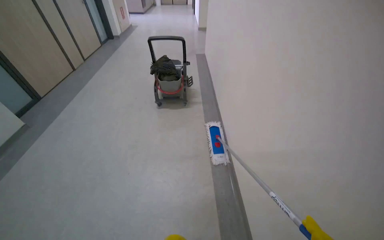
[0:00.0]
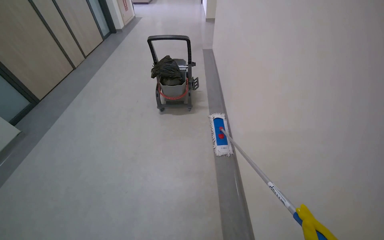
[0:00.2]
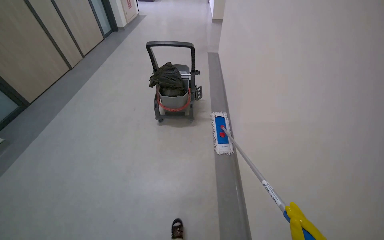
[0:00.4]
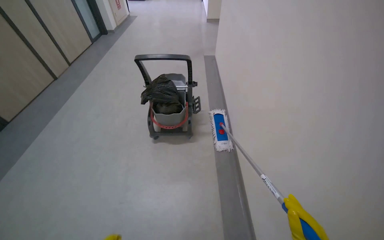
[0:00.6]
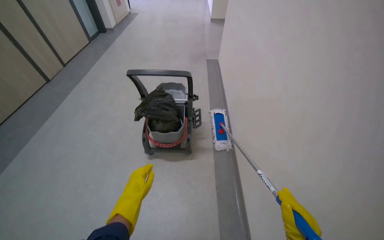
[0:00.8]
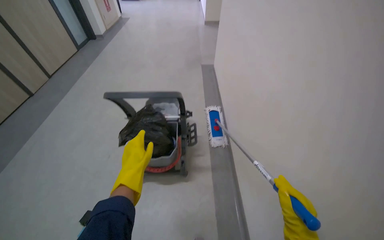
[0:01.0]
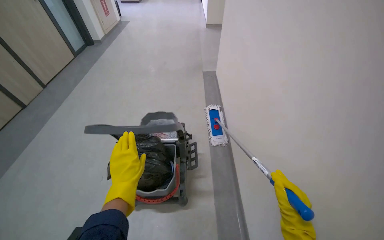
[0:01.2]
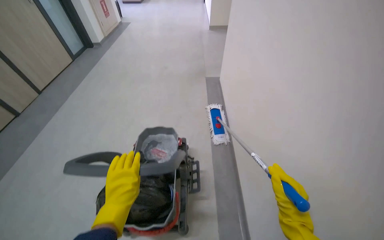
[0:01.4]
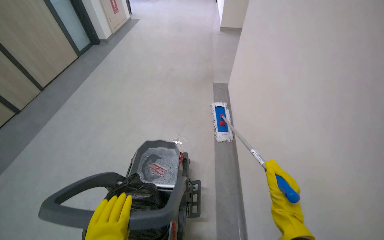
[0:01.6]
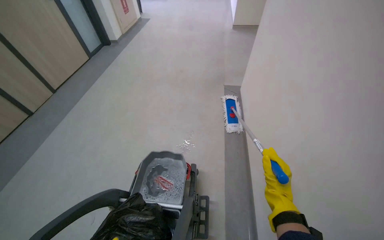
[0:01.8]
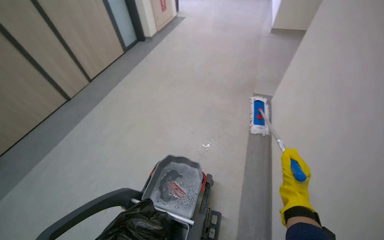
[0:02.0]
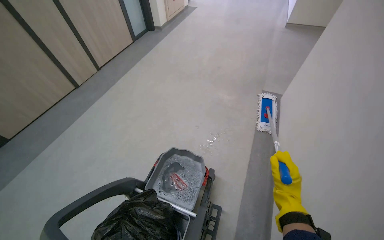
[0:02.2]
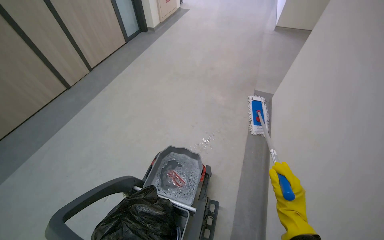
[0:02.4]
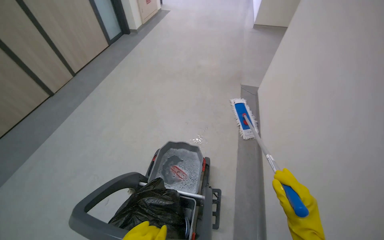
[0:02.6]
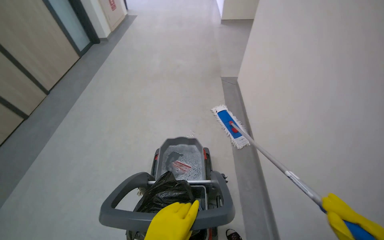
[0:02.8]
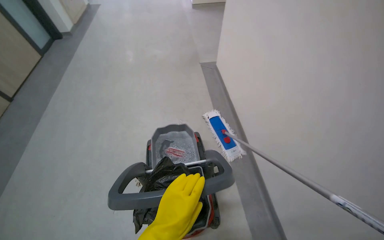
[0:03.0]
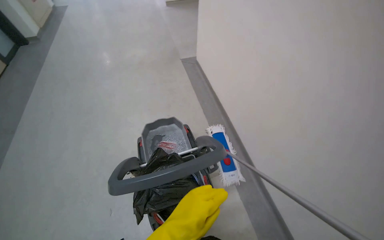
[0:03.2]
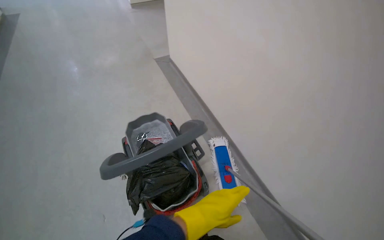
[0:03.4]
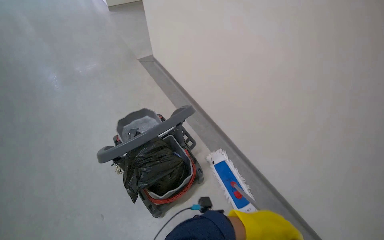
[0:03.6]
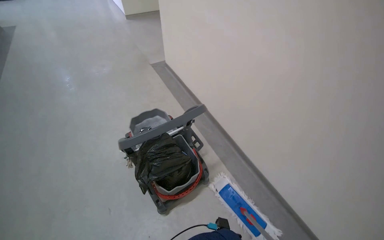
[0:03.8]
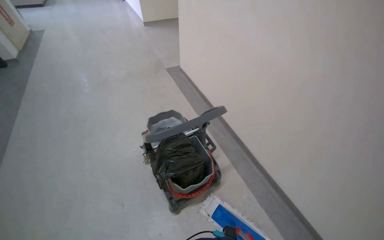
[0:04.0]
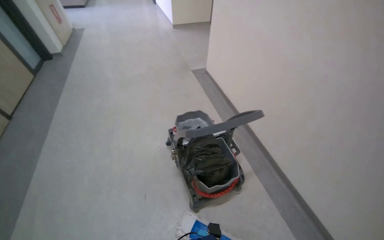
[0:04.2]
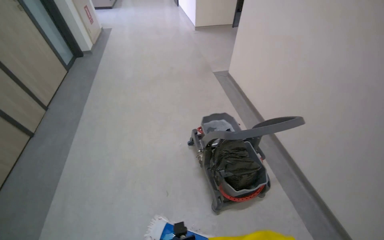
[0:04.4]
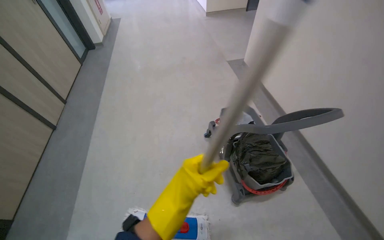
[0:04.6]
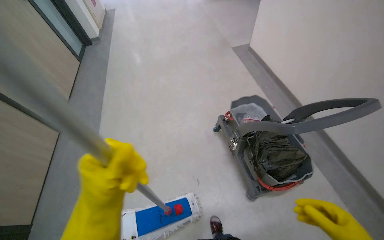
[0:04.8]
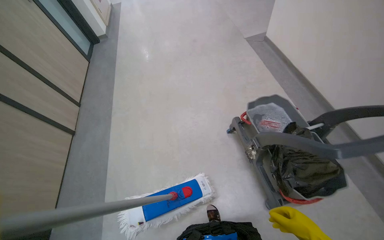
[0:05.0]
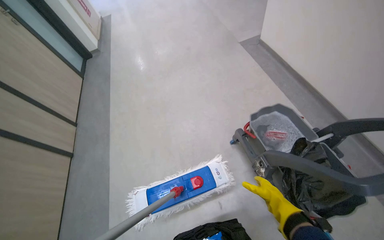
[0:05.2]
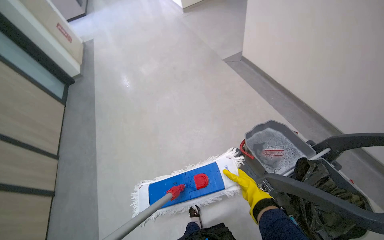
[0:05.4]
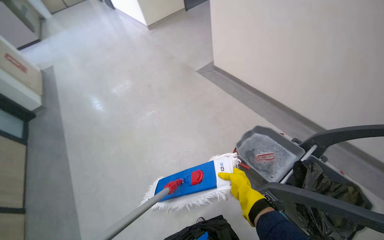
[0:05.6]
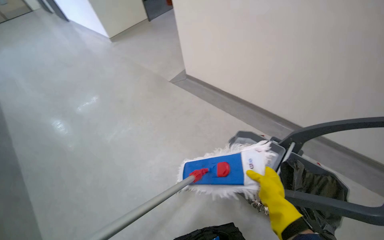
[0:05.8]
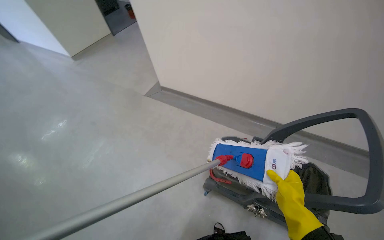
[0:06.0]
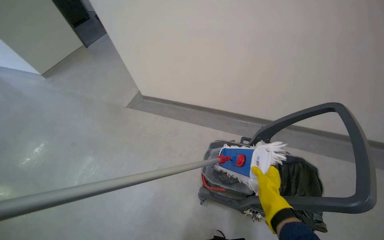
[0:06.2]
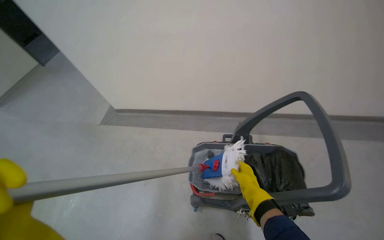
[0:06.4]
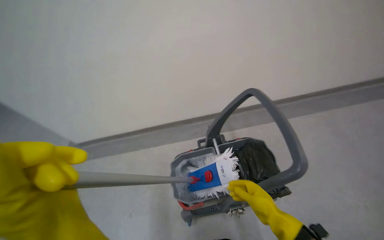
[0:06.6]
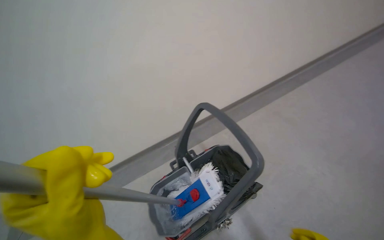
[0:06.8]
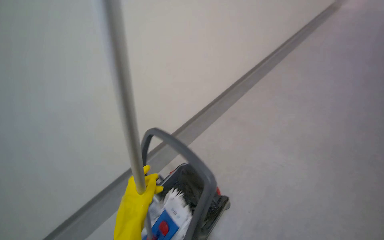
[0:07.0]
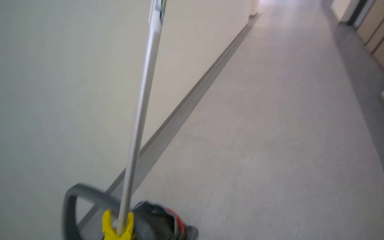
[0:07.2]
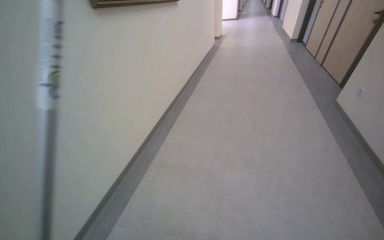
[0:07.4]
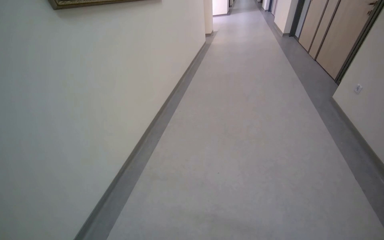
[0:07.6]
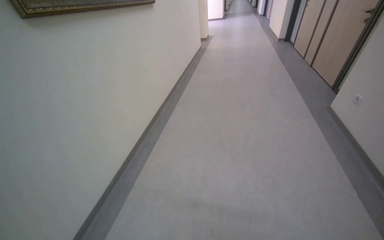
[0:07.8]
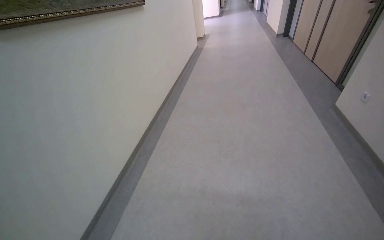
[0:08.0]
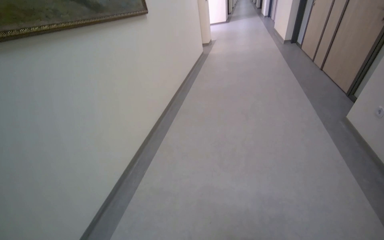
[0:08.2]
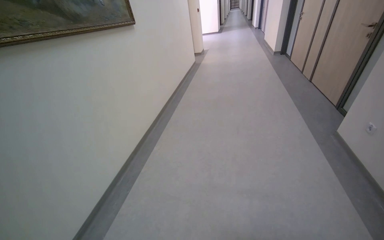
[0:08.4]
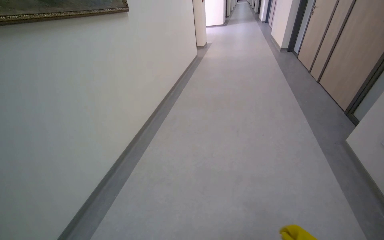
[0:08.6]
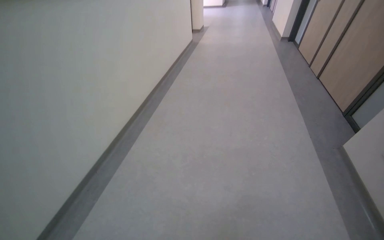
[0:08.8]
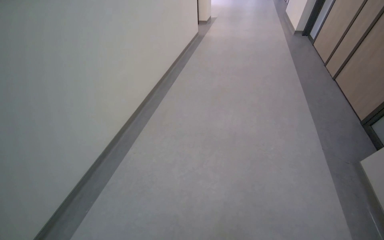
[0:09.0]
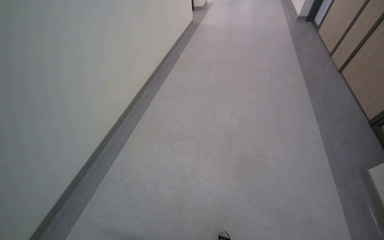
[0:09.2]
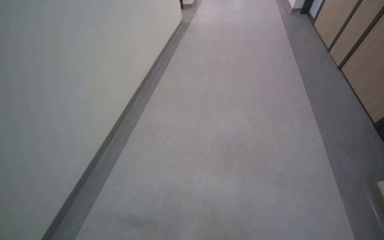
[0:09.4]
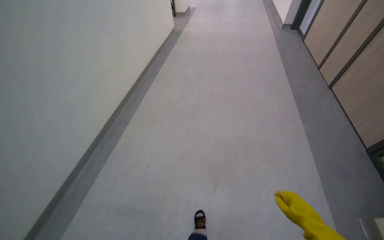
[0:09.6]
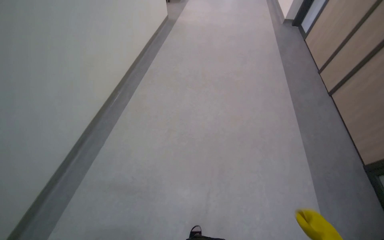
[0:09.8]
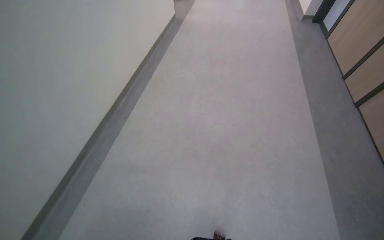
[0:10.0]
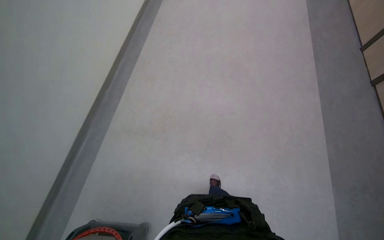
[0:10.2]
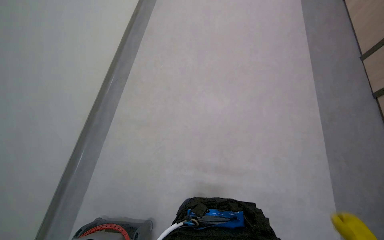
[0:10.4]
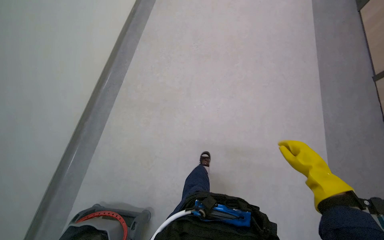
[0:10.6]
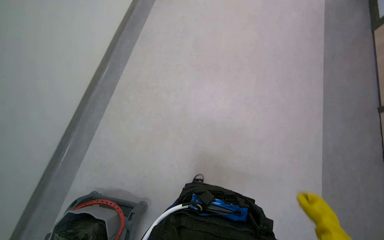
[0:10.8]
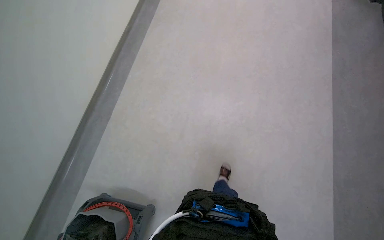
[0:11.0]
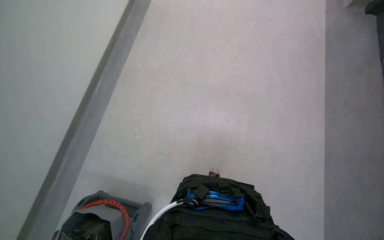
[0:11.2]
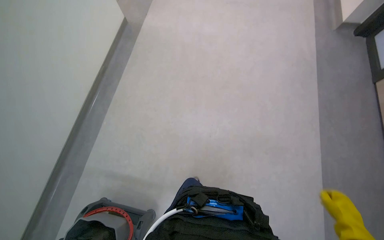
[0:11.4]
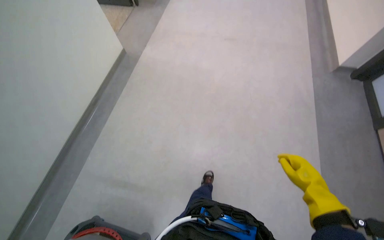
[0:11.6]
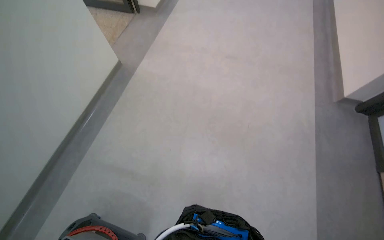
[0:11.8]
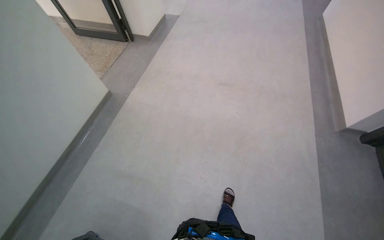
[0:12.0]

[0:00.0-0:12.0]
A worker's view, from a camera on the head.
Job: preparing cleaning supplies.
The whole recording: Preparing mopping equipment. The worker rinses the mop head in the bucket and reattaches it to the handle.
0:00.0 to 0:01.6: The camera is carried about 2 m.
0:03.0 to 0:04.4: The head travels approximately 60 cm.
0:04.4 to 0:06.0: The camera travels roughly 70 cm. The wearer looks roughly 45 degrees further to the right.
0:06.0 to 0:07.6: The camera is carried approximately 70 cm. The head rotates about 105 degrees to the right. The wearer looks some 25 degrees further upward.
0:07.6 to 0:09.0: The wearer moves about 1 m.
0:09.0 to 0:10.4: The wearer moves about 1.5 m. The wearer looks approximately 20 degrees further downward.
0:10.4 to 0:12.0: The wearer moves approximately 2 m.

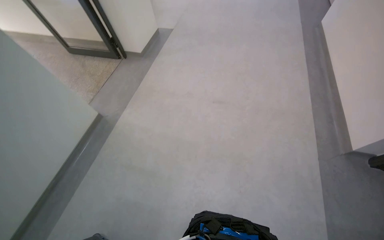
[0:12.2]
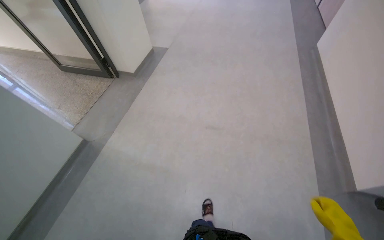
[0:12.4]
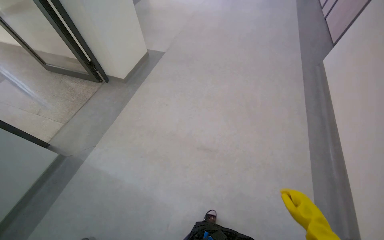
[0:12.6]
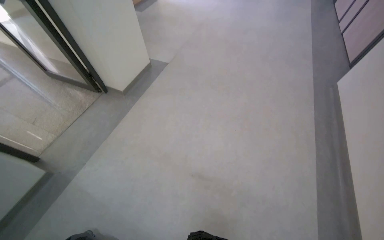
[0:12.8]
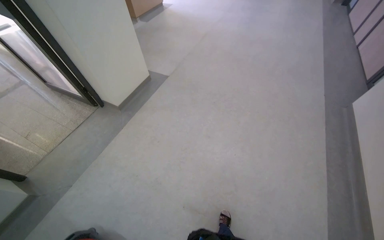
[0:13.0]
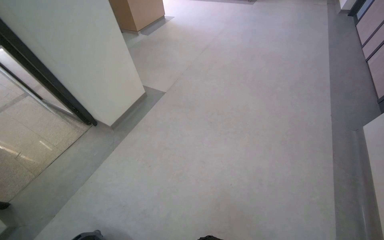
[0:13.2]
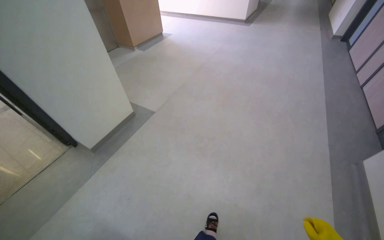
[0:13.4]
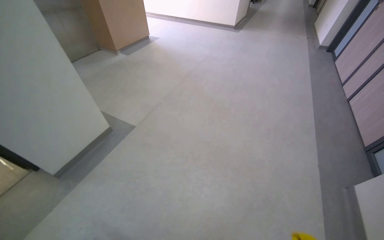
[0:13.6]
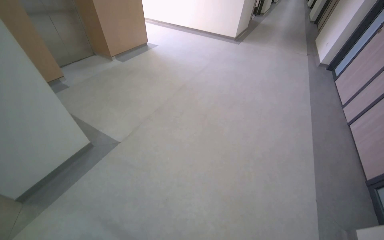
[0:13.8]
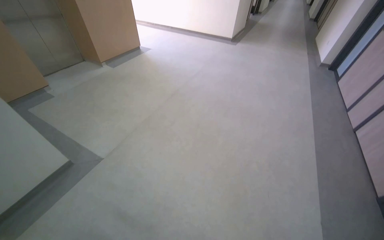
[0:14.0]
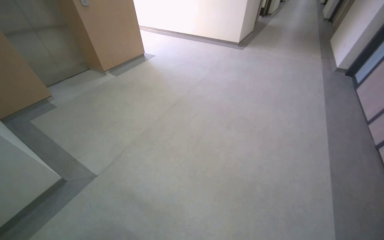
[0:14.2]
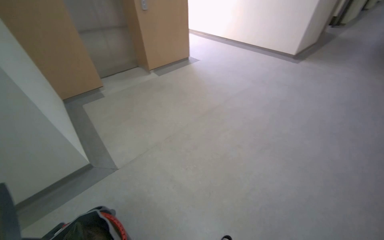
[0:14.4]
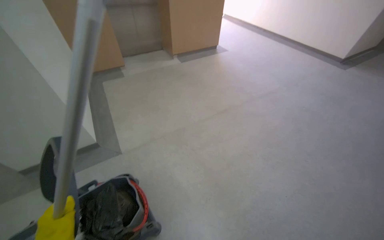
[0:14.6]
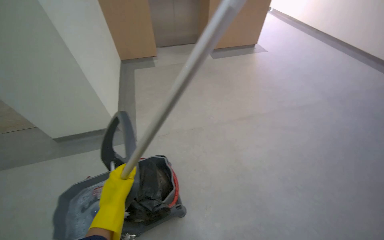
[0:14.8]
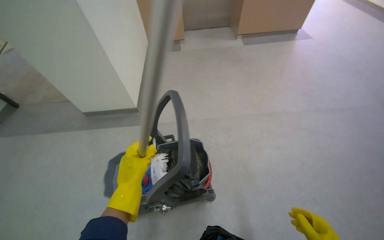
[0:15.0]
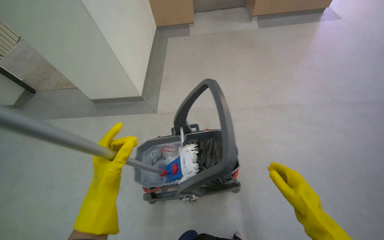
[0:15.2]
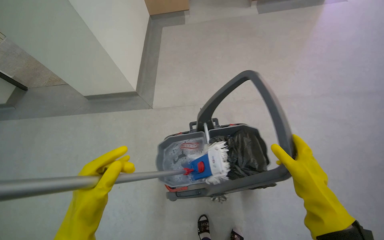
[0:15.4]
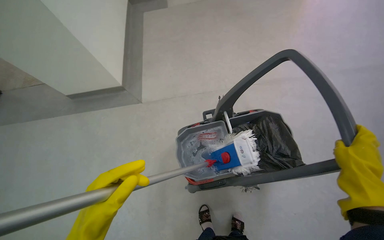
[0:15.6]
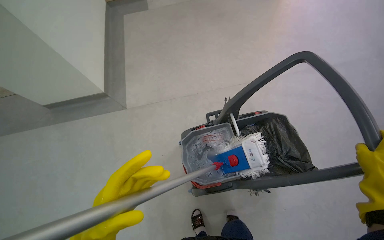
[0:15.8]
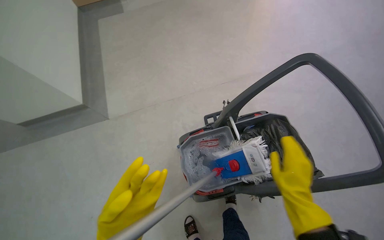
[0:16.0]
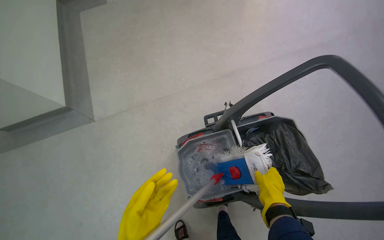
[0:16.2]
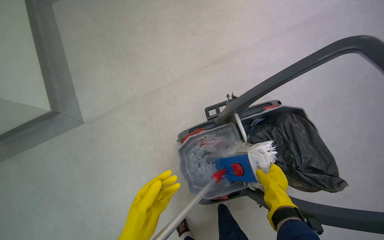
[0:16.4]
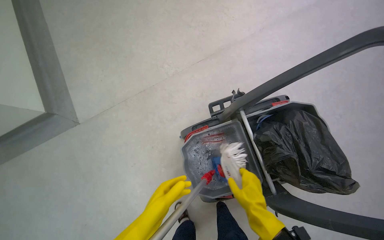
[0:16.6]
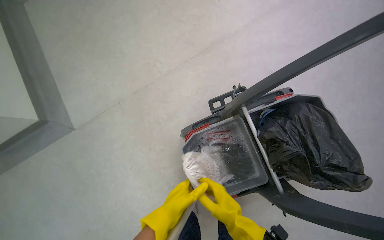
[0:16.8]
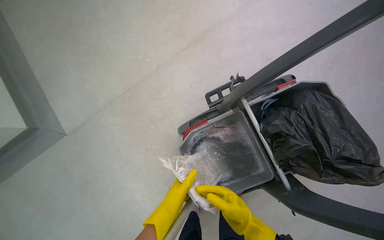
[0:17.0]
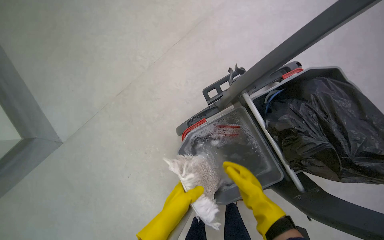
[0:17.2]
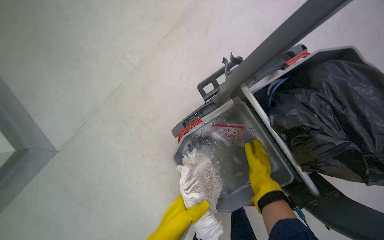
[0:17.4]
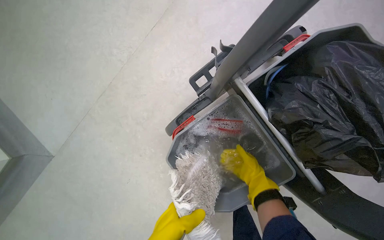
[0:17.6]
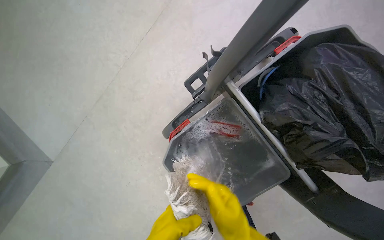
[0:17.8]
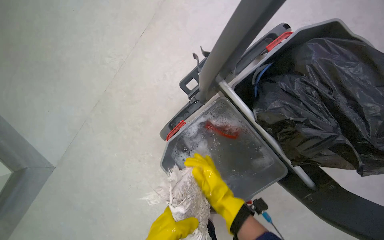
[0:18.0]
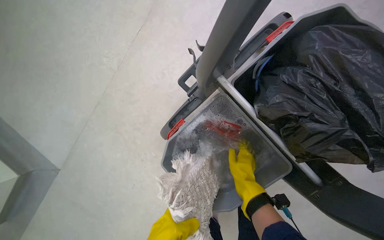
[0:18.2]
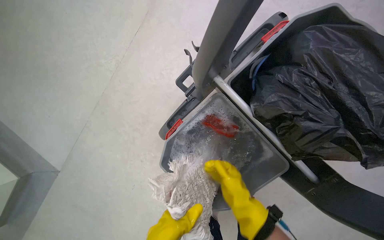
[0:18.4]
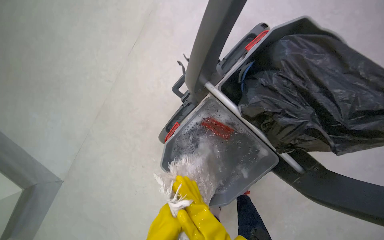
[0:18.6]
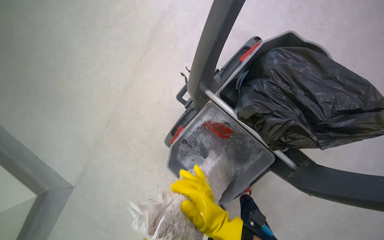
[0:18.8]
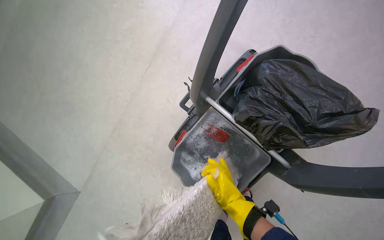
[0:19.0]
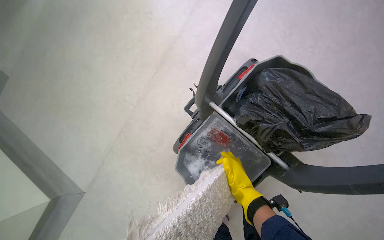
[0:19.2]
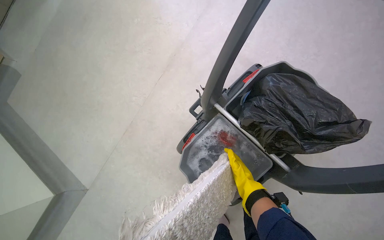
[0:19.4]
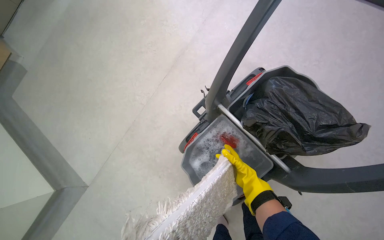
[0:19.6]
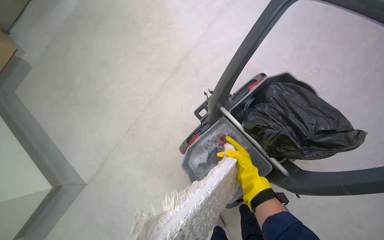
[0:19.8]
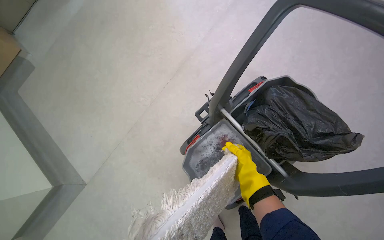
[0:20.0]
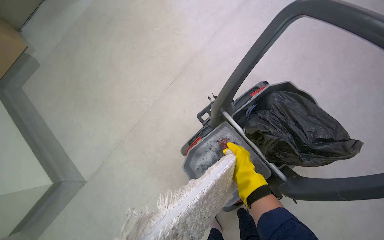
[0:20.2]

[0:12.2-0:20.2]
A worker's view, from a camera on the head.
Job: preparing cleaning supplies.
The whole recording: Preparing mopping equipment. The worker rinses the mop head in the bucket and reattaches it to the handle.
0:12.2 to 0:13.8: The wearer moves roughly 2 m. The camera pitches upward, by some 15 degrees.
0:13.8 to 0:15.4: The camera travels some 80 cm. The wearer's head swings roughly 55 degrees to the left. The camera pitches downward, by some 15 degrees.
0:15.4 to 0:17.0: The camera is carried some 60 cm. The wearer's head swings about 30 degrees to the right. The view tilts approximately 20 degrees downward.
0:18.6 to 0:20.2: The camera pitches upward, by some 15 degrees.
